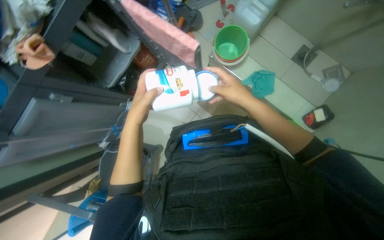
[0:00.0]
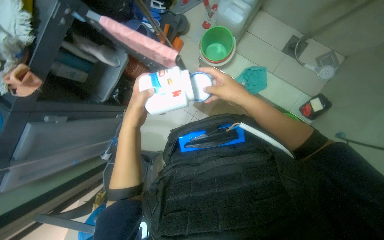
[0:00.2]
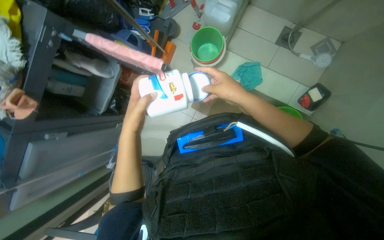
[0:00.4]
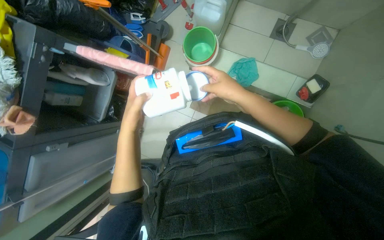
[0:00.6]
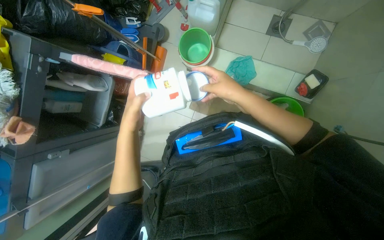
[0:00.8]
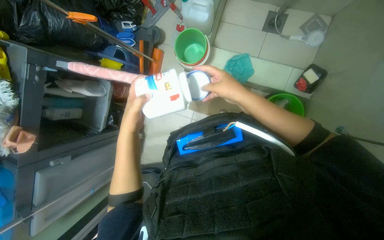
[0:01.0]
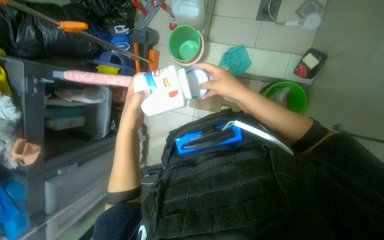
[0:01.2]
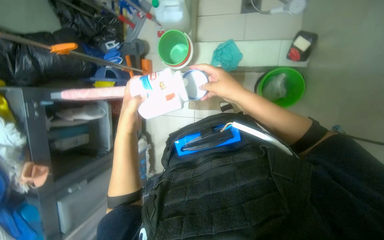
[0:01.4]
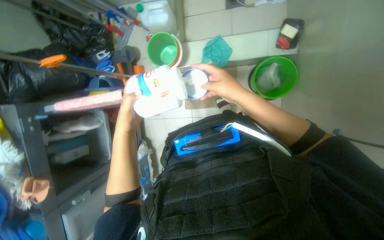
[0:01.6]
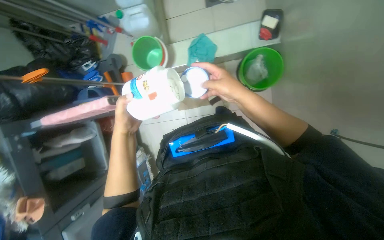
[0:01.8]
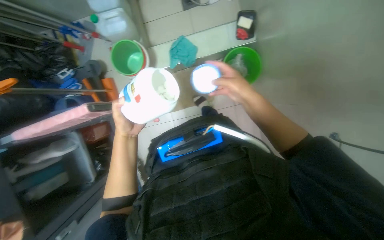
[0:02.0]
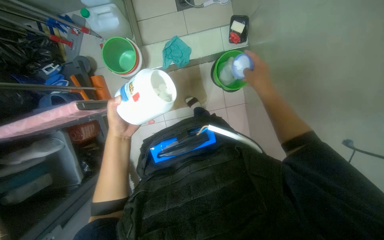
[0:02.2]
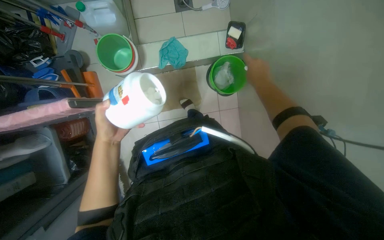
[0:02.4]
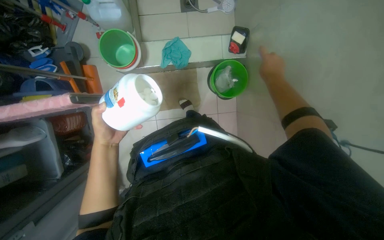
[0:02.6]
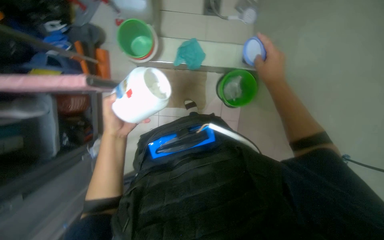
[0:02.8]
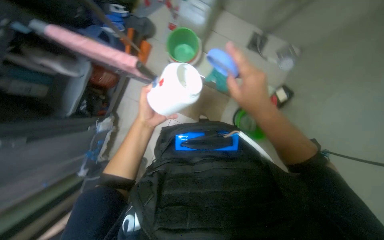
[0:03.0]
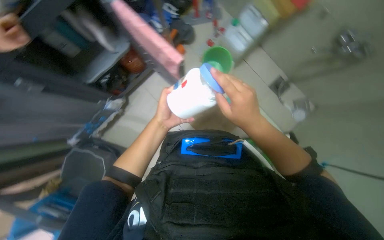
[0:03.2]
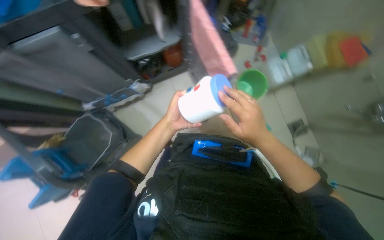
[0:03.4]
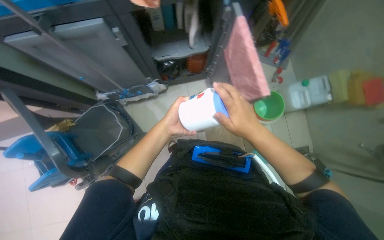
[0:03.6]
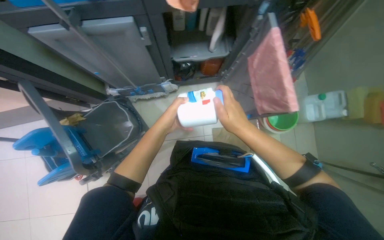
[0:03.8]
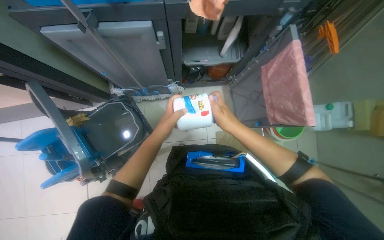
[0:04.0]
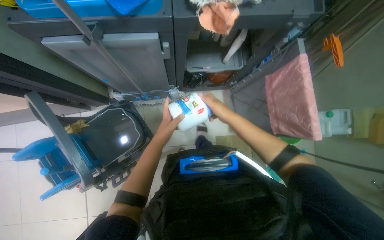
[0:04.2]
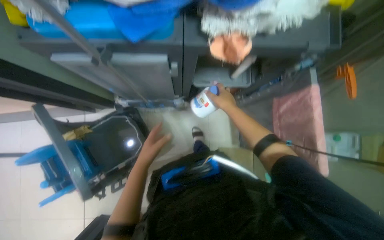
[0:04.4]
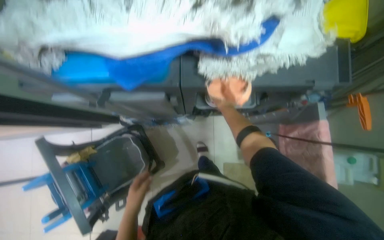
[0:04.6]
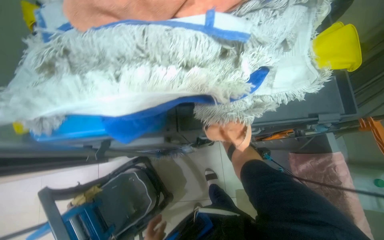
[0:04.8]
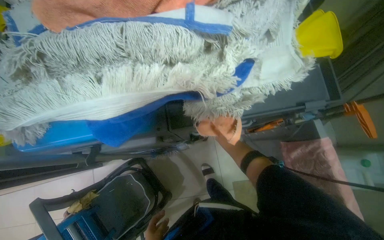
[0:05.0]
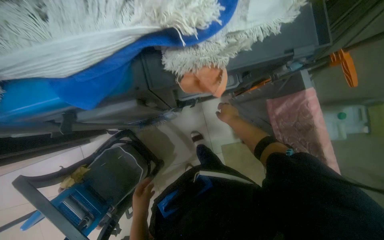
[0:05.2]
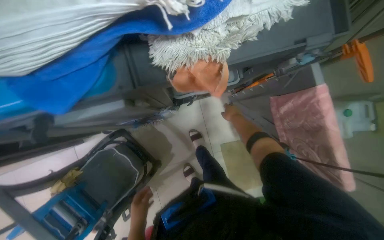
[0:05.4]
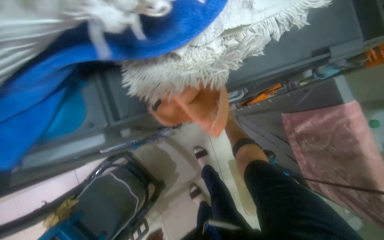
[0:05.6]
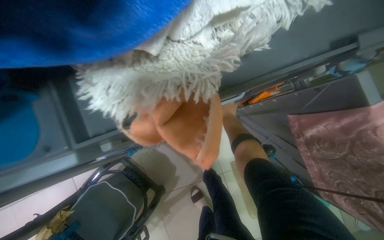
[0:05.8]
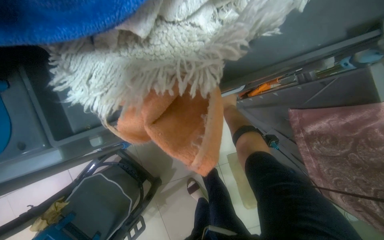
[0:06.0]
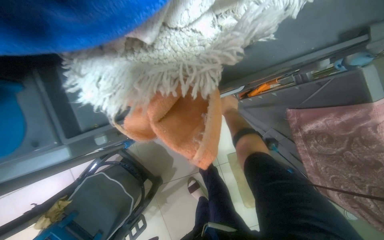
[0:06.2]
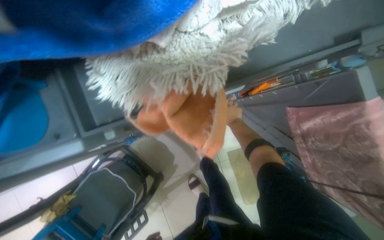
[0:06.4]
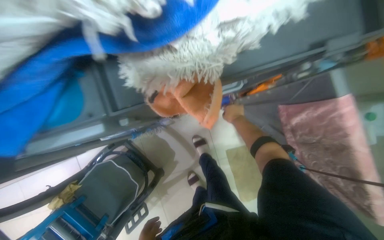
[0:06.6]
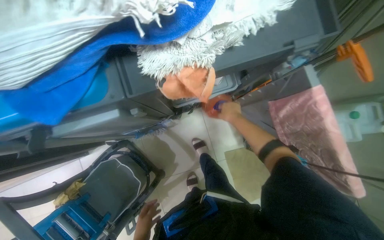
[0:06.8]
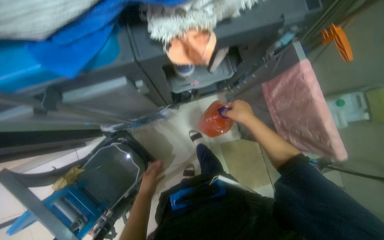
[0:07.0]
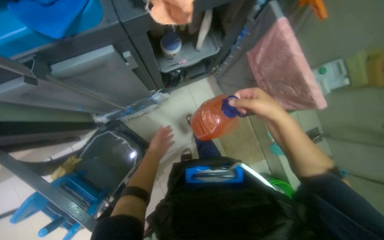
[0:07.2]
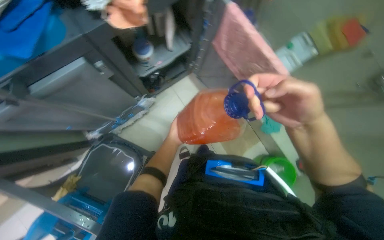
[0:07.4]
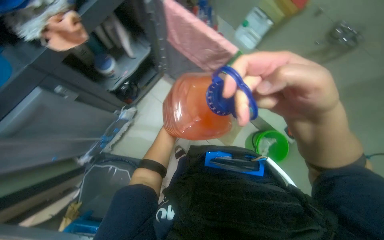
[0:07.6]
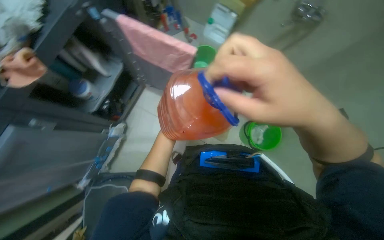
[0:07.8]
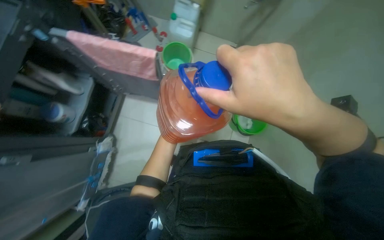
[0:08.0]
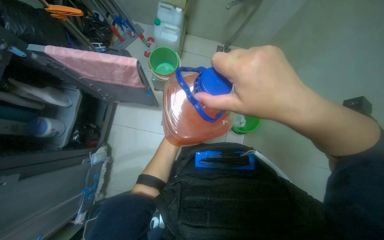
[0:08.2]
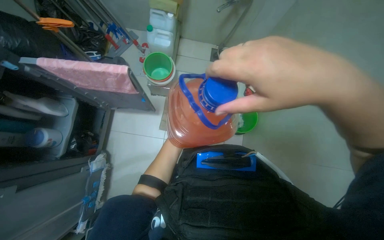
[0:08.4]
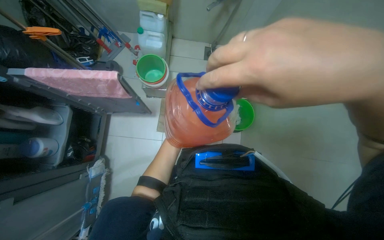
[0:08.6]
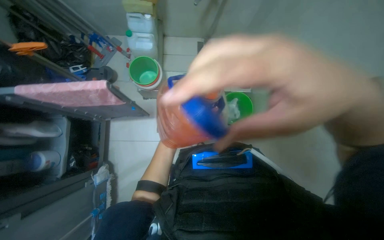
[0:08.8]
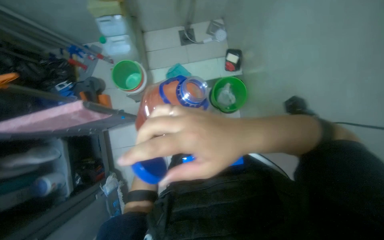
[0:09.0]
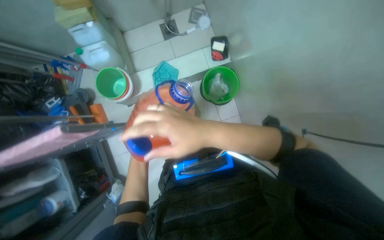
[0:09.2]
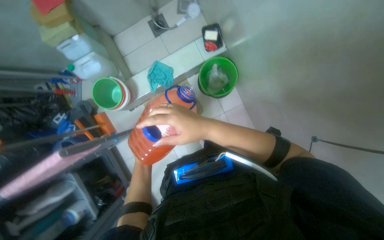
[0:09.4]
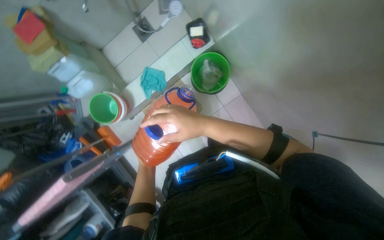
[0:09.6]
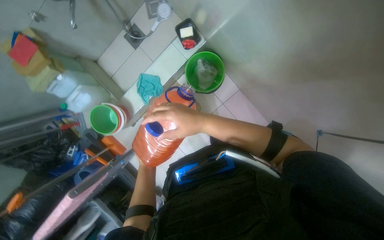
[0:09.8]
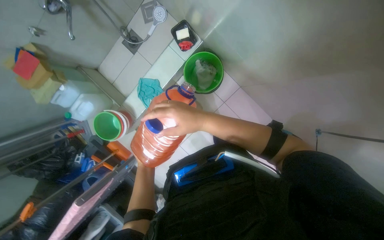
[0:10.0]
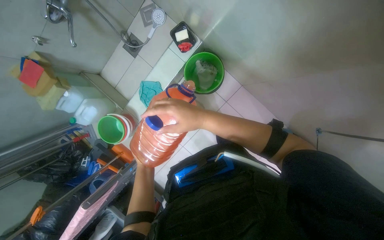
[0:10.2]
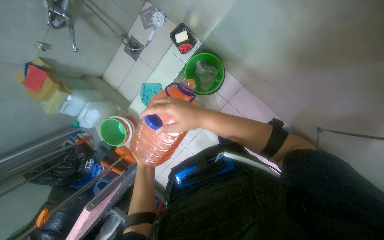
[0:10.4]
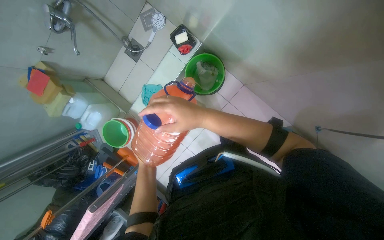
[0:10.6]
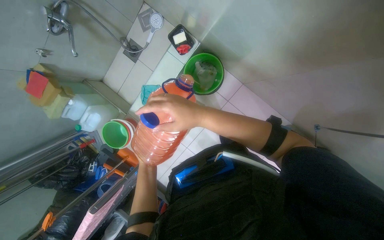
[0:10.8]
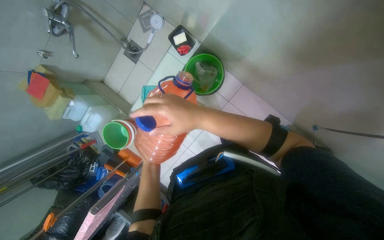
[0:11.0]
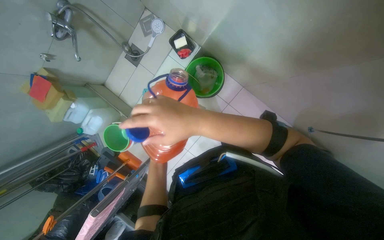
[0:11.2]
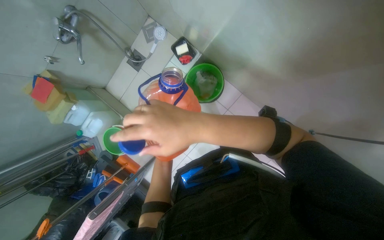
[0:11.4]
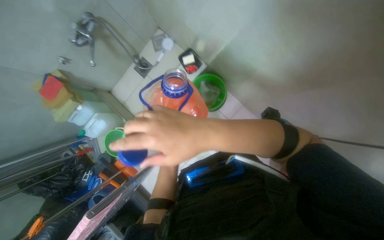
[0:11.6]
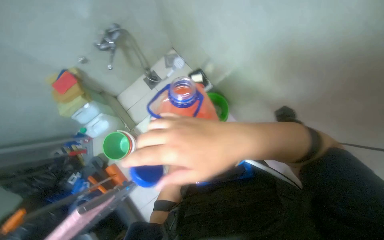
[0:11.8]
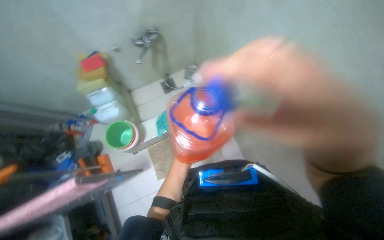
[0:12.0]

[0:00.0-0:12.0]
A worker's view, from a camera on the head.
Job: preparing cleaning supplies.
The whole recording: Preparing cleaning supplies. The worker prepares cleaning supplies by assembling the mop and bucket, filling buckets with water, and soaking cloths.
0:00.0 to 0:01.6: The scene turns some 40 degrees counterclockwise in the picture.
0:01.6 to 0:03.0: The scene rotates clockwise by roughly 30 degrees.
0:03.0 to 0:04.4: The camera is carried about 50 cm. Everything in view rotates approximately 65 degrees clockwise.
0:06.0 to 0:07.6: The head travels some 50 cm. The scene rotates counterclockwise by roughly 30 degrees.
0:07.6 to 0:09.0: The scene rotates counterclockwise by some 50 degrees.
0:09.0 to 0:10.4: Everything in view rotates roughly 40 degrees counterclockwise.
0:10.4 to 0:12.0: The wearer looks about 20 degrees further upward. The scene turns about 25 degrees clockwise in the picture.

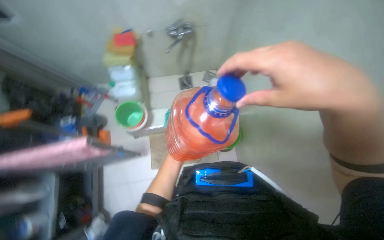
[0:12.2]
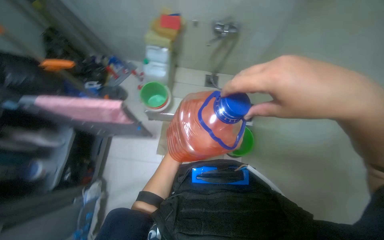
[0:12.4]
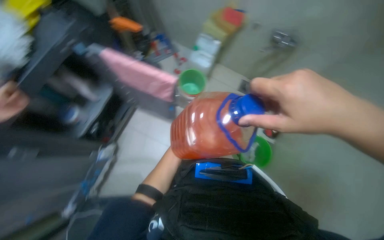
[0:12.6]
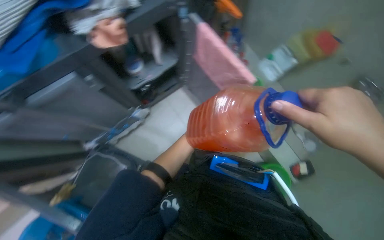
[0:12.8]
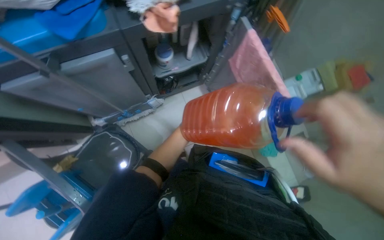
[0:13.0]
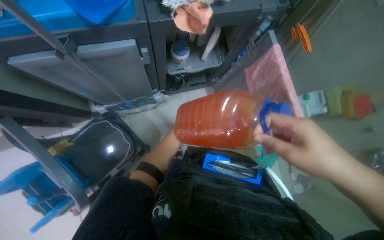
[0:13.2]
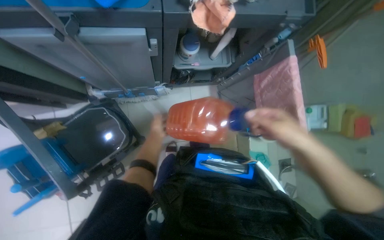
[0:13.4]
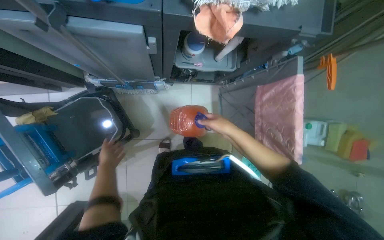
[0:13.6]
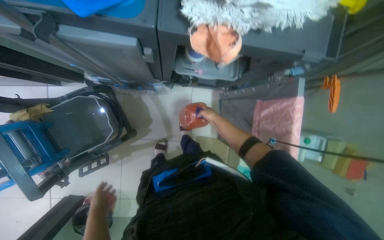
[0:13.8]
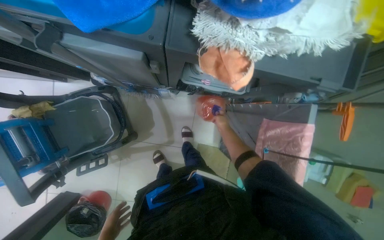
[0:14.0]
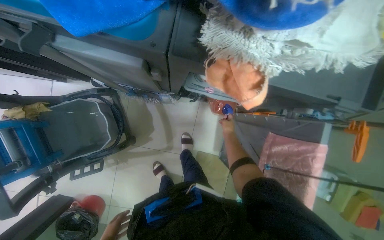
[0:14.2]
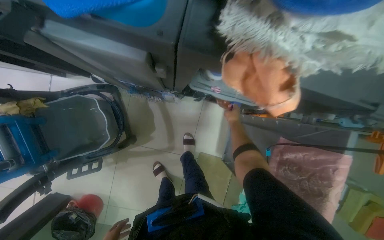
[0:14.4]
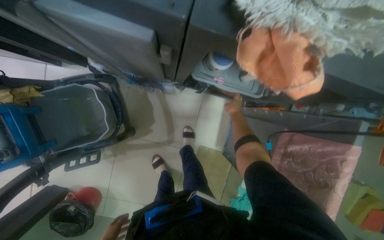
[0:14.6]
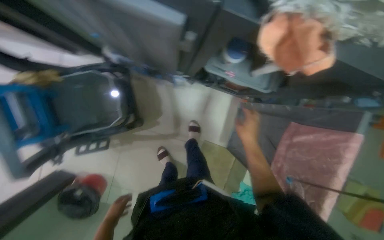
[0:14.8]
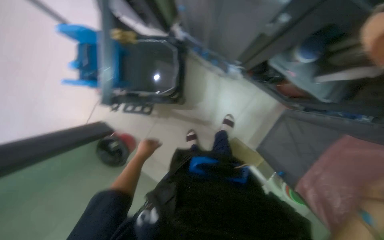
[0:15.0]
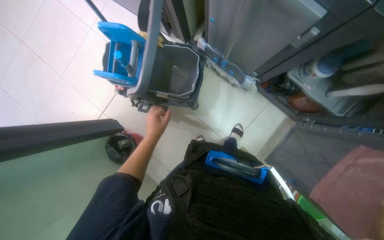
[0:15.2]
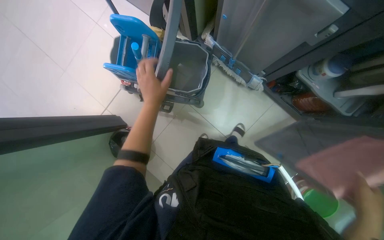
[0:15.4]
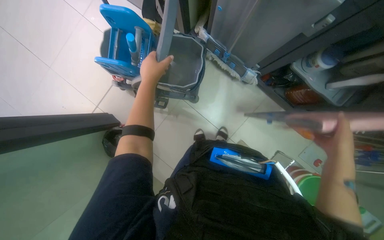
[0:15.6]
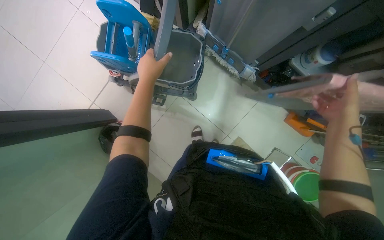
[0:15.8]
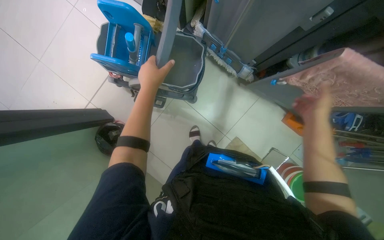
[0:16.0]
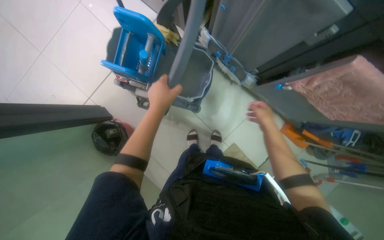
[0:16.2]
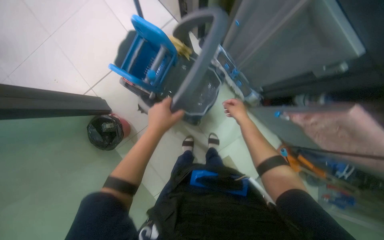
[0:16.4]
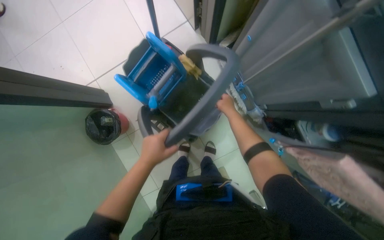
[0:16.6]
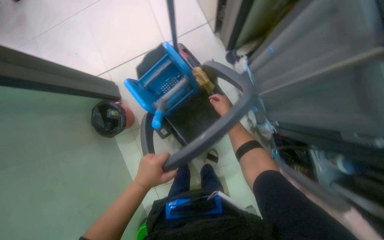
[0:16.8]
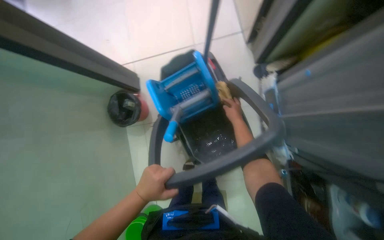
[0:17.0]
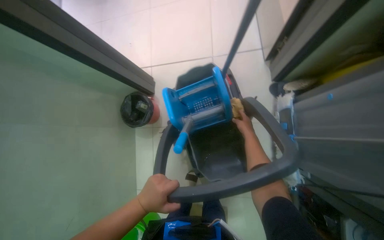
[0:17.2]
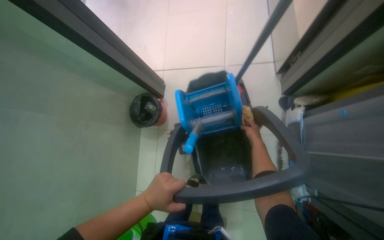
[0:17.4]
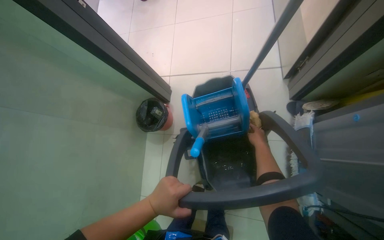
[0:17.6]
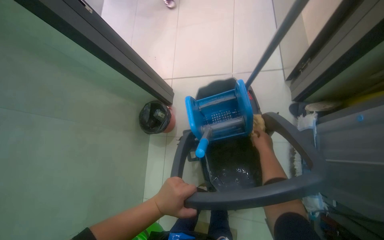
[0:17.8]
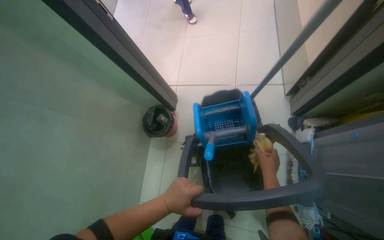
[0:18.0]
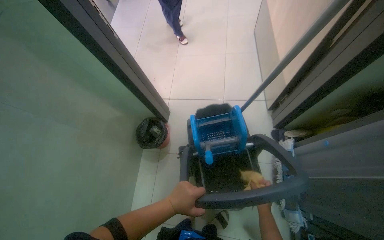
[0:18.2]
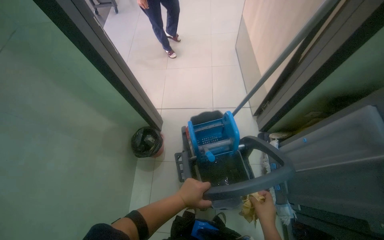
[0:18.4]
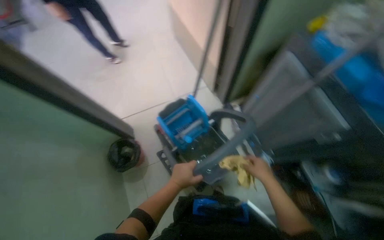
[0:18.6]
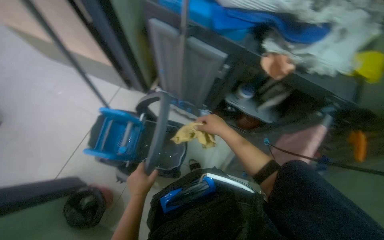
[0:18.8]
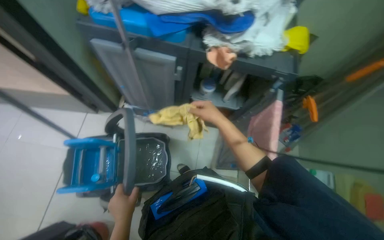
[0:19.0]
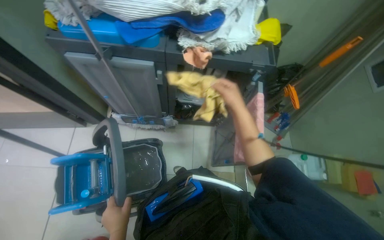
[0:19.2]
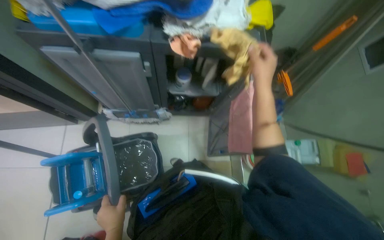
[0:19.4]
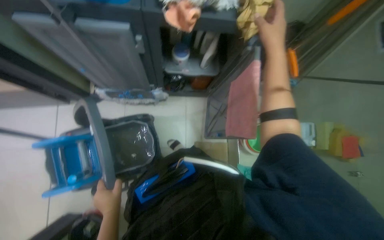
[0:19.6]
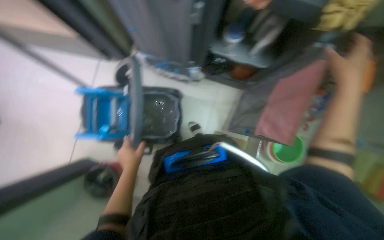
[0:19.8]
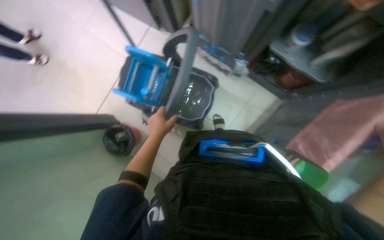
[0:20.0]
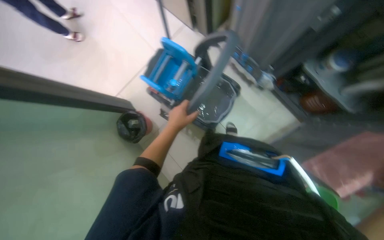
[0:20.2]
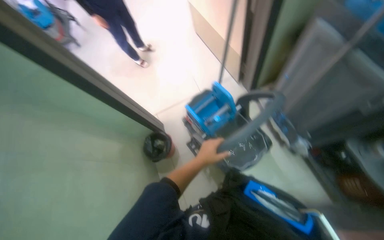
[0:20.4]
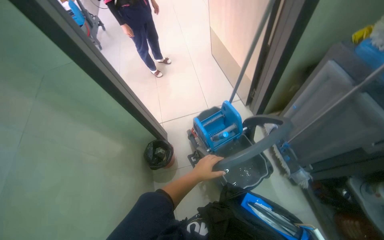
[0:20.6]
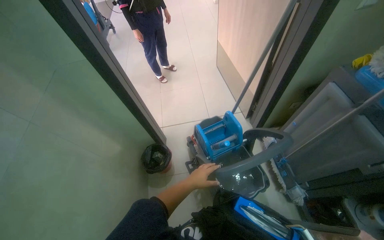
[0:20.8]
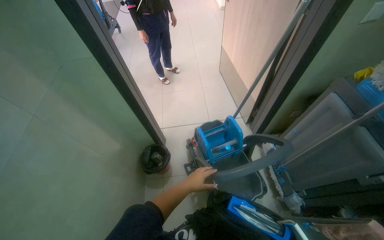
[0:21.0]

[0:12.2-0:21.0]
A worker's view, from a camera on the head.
Job: preparing cleaning supplies.
The whole recording: Preparing cleaning supplies. The worker prepares cleaning supplies by assembling the mop and bucket, filling buckets with water, and soaking cloths.
0:12.2 to 0:13.6: The camera is carried about 60 cm. The view tilts some 15 degrees downward. The scene rotates clockwise by some 100 degrees.
0:13.6 to 0:15.2: The wearer looks about 45 degrees further to the left.
0:16.6 to 0:18.0: The head rotates approximately 40 degrees to the left.
0:18.0 to 0:19.6: The wearer's head swings approximately 100 degrees to the right.
0:19.6 to 0:21.0: The wearer looks some 90 degrees further to the left. The view tips upward by approximately 10 degrees.
